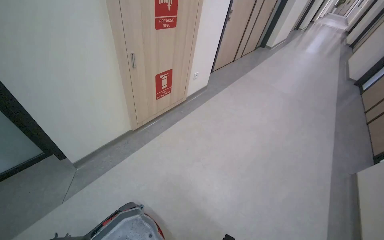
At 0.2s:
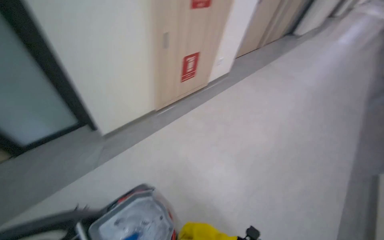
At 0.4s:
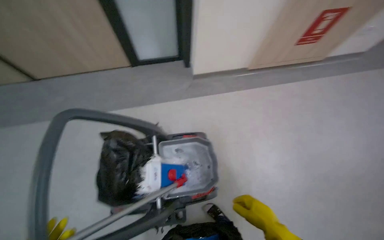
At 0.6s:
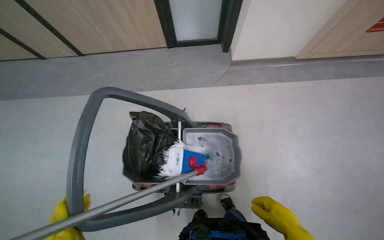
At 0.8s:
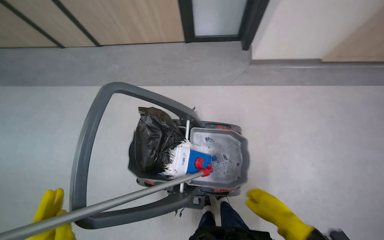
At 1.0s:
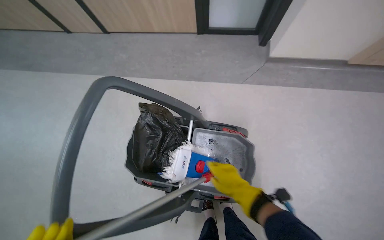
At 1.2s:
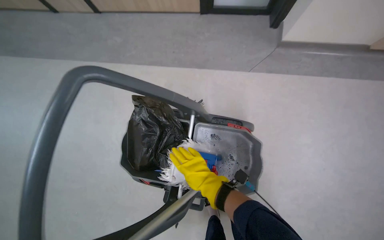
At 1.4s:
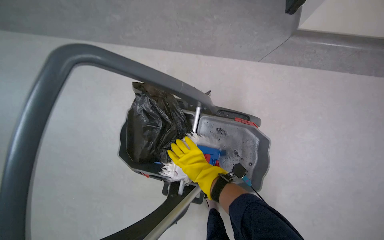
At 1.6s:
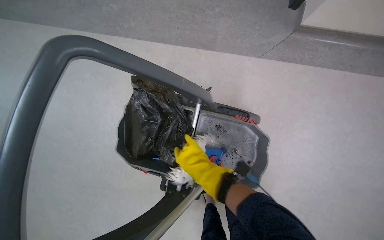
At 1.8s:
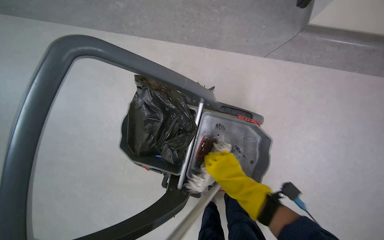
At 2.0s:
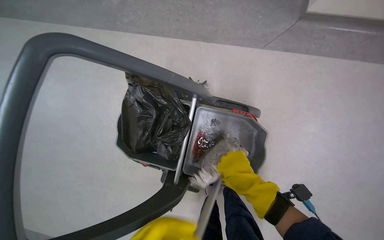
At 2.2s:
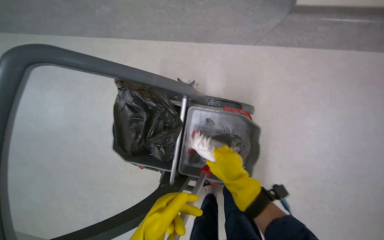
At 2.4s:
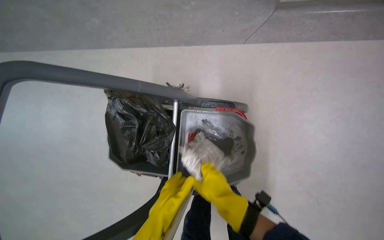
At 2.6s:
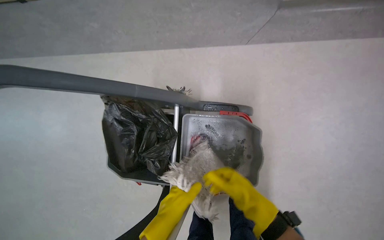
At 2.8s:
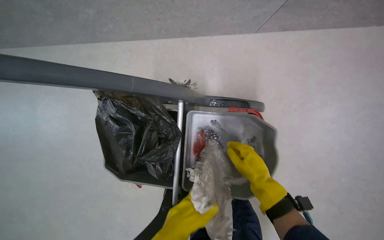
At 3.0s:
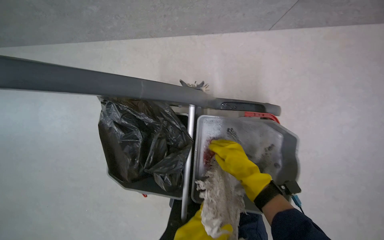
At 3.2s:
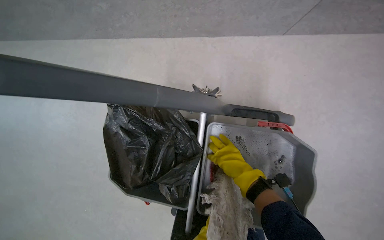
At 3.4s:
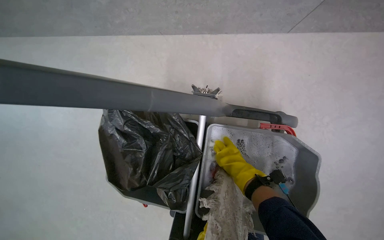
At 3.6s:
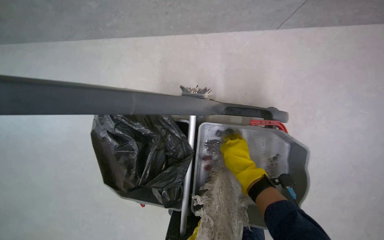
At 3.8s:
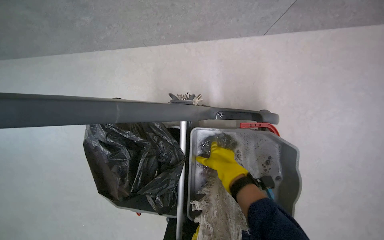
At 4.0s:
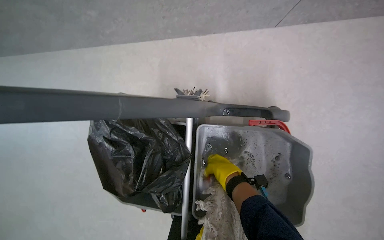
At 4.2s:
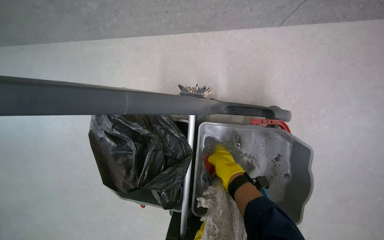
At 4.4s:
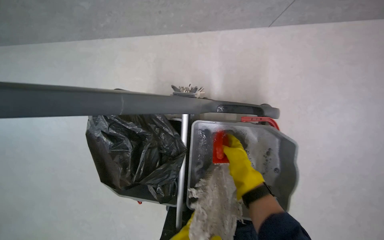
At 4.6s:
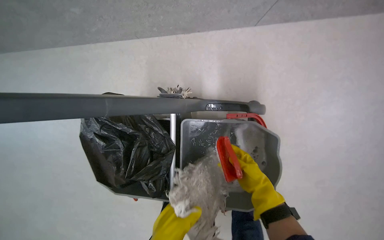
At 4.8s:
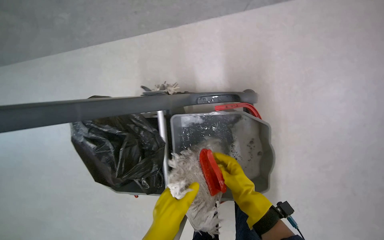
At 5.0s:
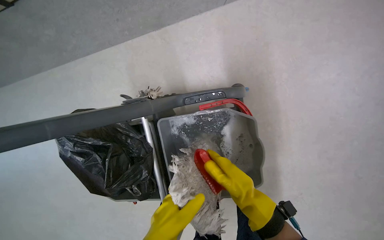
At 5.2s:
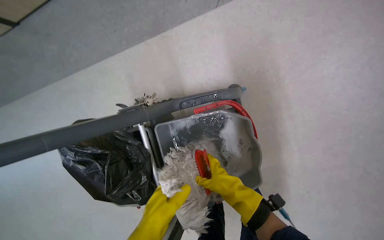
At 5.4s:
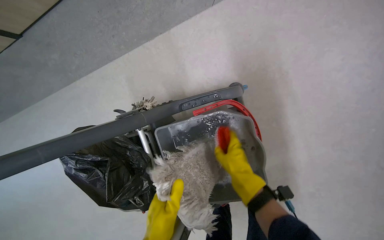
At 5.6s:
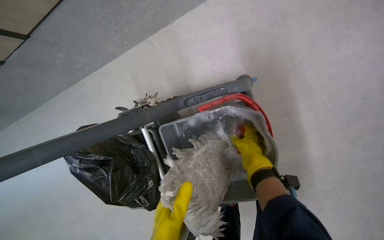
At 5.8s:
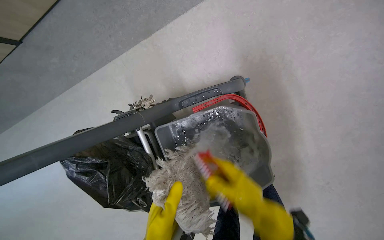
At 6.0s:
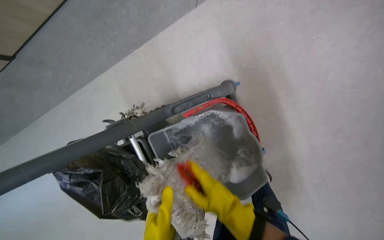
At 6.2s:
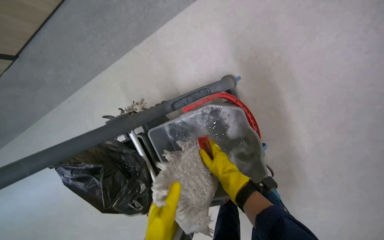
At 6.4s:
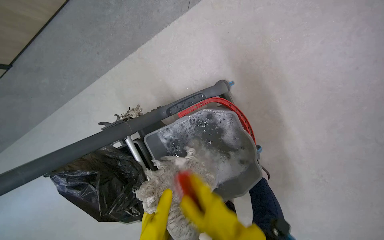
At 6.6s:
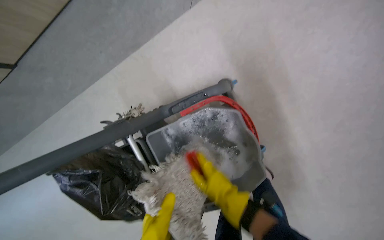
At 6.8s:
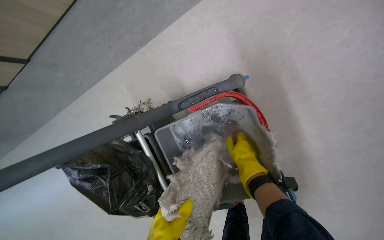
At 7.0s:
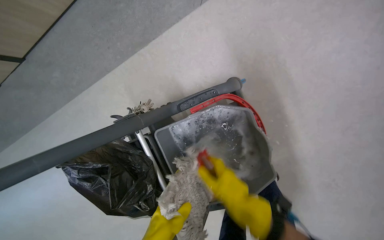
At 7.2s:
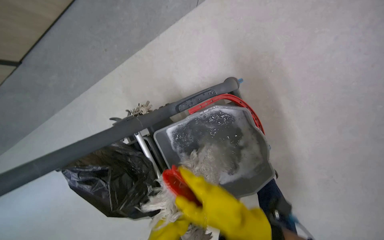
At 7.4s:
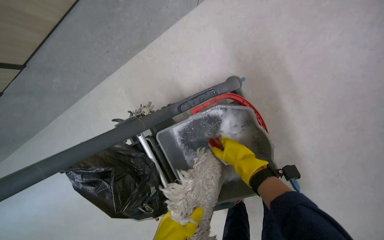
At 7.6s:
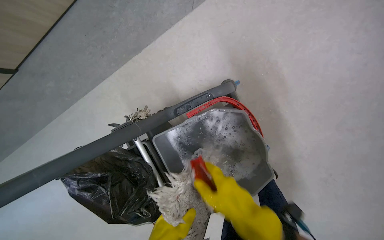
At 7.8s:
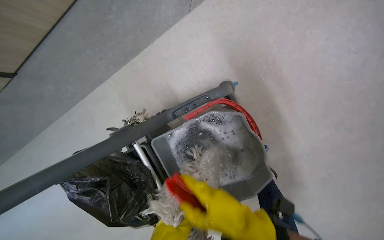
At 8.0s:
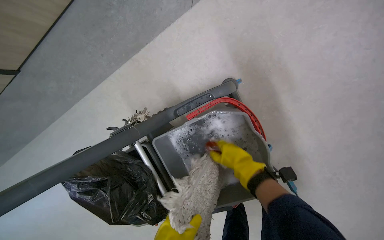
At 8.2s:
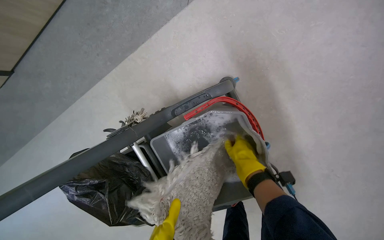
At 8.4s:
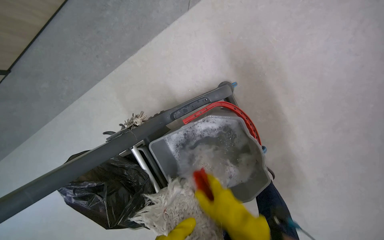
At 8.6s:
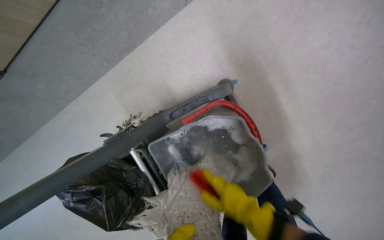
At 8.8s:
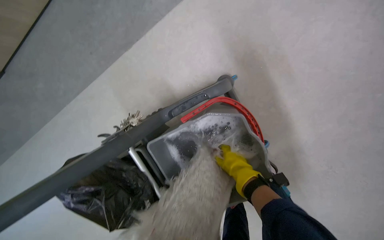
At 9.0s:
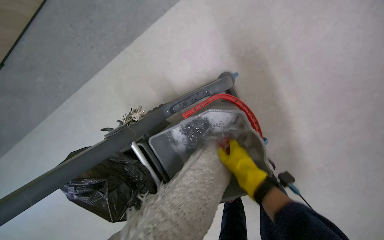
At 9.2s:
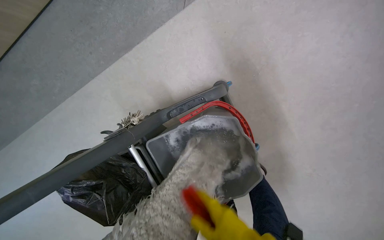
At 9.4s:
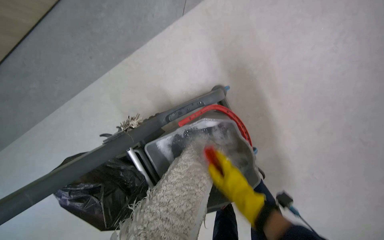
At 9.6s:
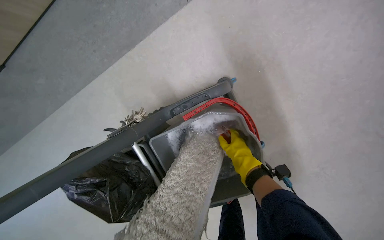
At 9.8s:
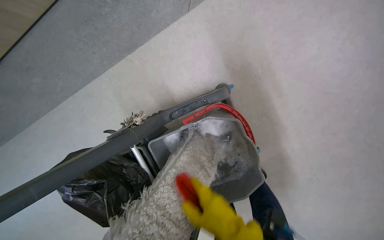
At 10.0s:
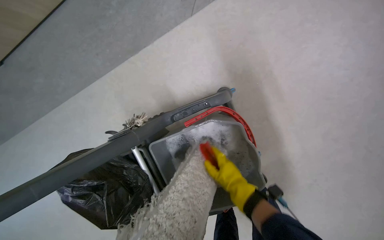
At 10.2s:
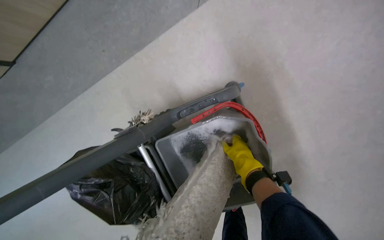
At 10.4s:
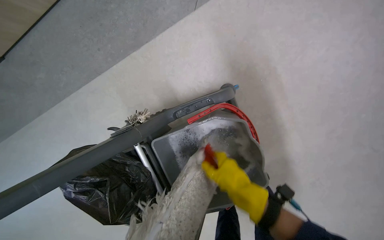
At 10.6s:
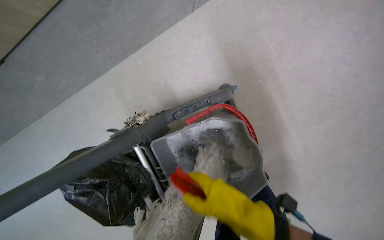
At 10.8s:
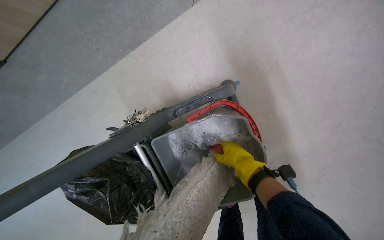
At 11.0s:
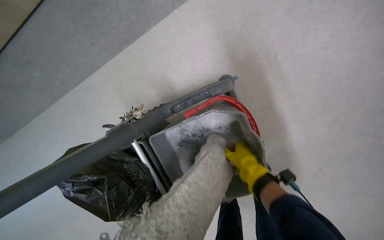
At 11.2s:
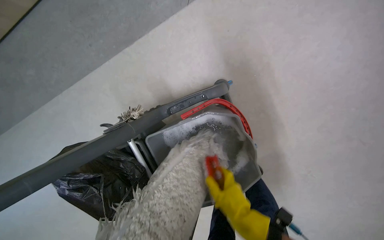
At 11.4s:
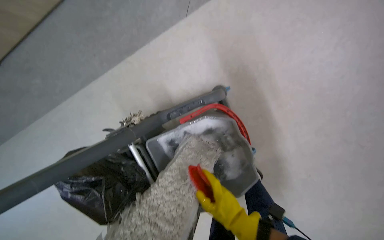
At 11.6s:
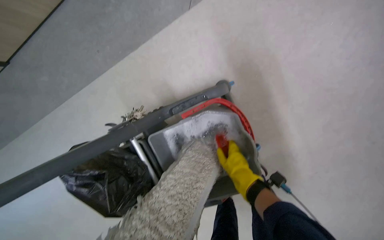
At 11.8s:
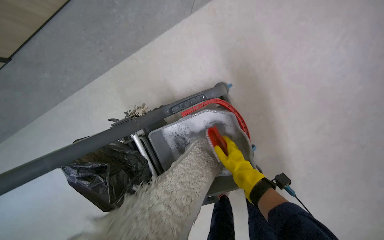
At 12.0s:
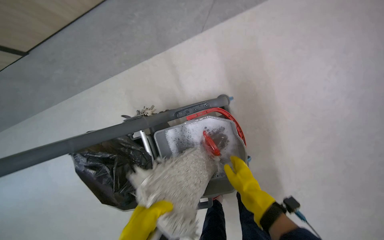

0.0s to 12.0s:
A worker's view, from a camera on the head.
Job: preparing cleaning supplies.
The whole recording: Cleaning and preparing mop. The worker removes the mop head, scrubs and wrings it, then reattaches it to the handle and dips it in the cleaning solution.
0.0s to 1.6s: The camera is carried approximately 50 cm. The head turns to the left by roughly 55 degrees. The wearer looks approximately 40 degrees further downward.
1.6s to 3.0s: The right hand shifts approximately 15 cm to the right.
4.4s to 6.0s: The scene rotates counterclockwise by some 25 degrees. The right hand goes roughly 10 cm down the picture.
6.0s to 7.6s: The right hand moves nearer and farther over about 15 cm, changing direction 5 times.
7.6s to 9.0s: The right hand swings nearer and farther, some 15 cm each way, with 2 reversals.
9.0s to 10.4s: The right hand moves nearer and farther over some 15 cm, changing direction 4 times.
10.4s to 12.0s: The right hand moves roughly 15 cm down the picture and comes back.

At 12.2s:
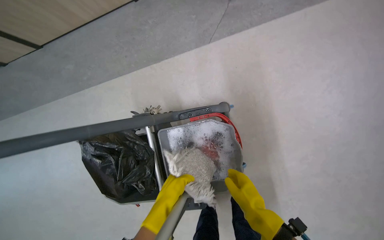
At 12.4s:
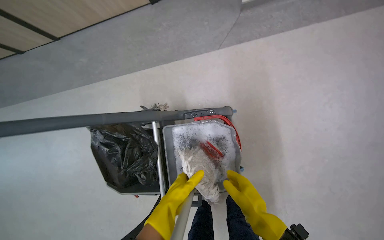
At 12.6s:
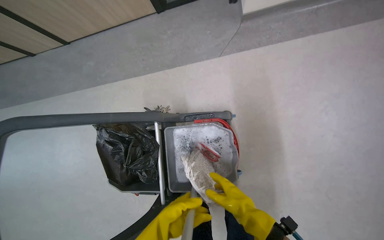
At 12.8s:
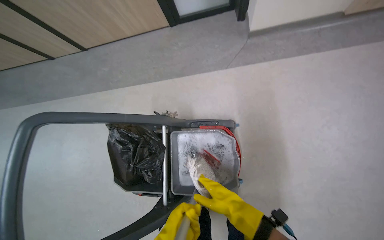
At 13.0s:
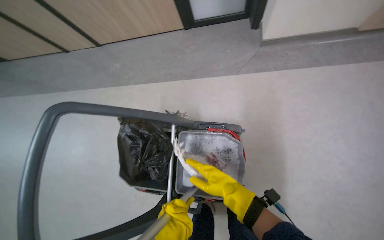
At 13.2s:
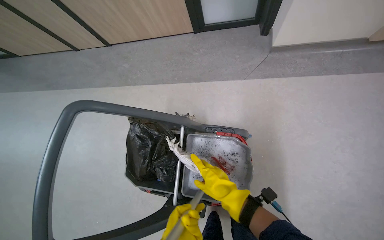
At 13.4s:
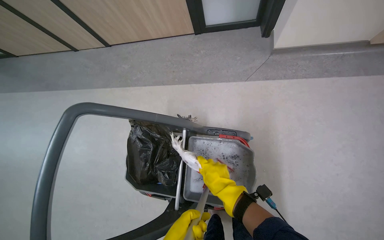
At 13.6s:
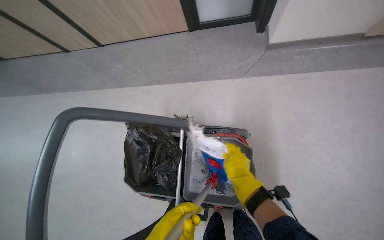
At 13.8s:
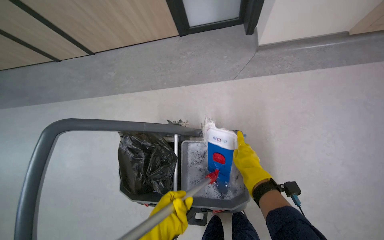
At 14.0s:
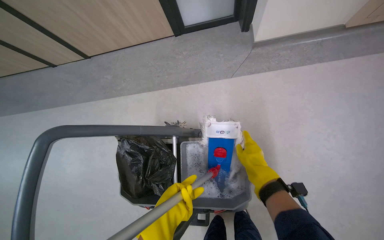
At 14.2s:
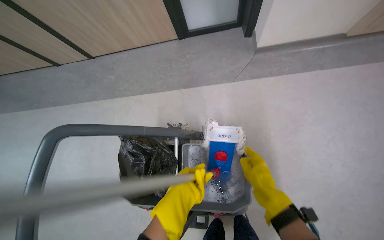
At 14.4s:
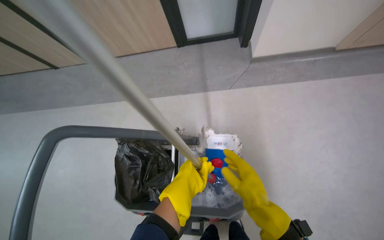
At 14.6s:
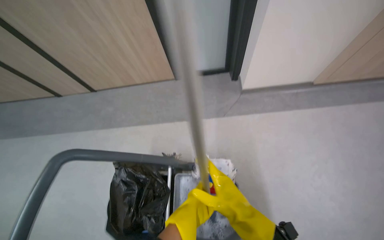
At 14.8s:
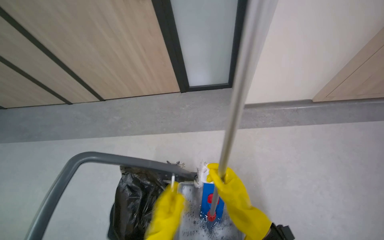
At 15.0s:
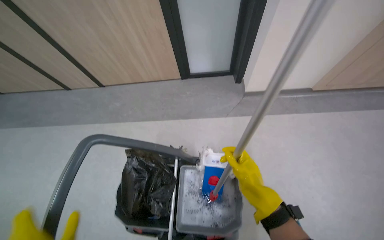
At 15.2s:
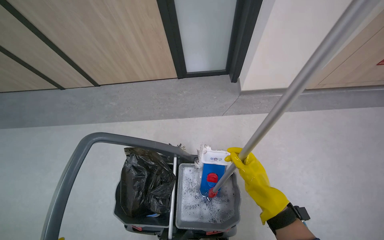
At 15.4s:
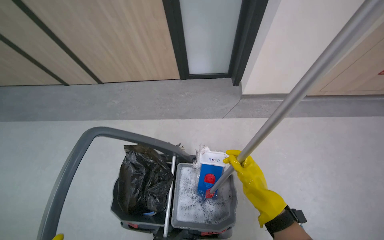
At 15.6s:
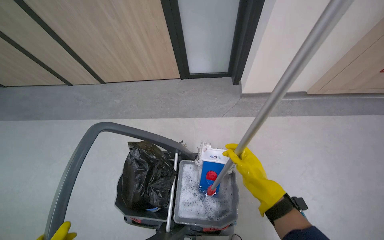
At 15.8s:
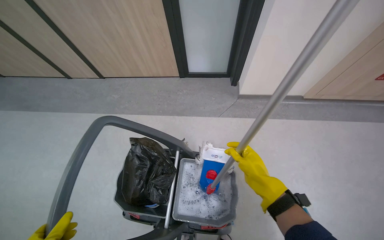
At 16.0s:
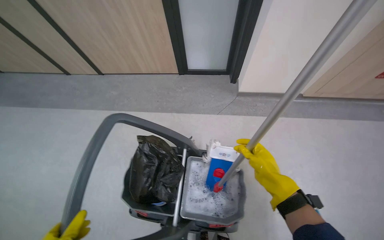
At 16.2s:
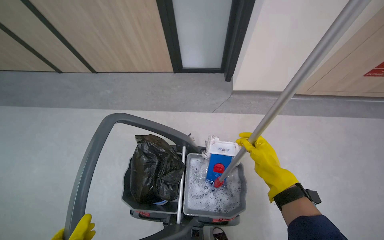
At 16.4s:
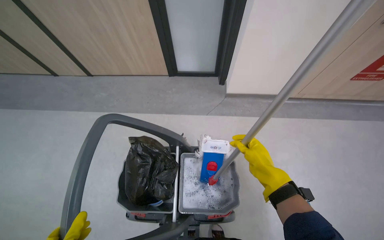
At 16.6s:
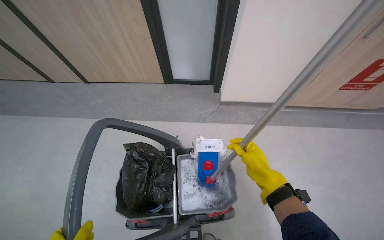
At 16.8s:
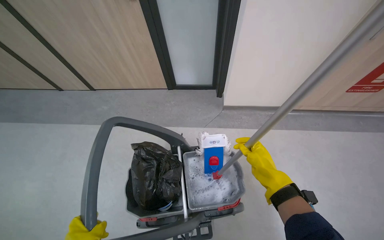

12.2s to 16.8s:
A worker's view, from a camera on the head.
Job: preparing cleaning supplies.
The whole recording: Cleaning and preparing mop. The worker removes the mop head, scrubs and wrings it, then reattaches it to the handle and dips it in the cleaning solution.
12.2s to 13.8s: The right hand heads up the picture, covering about 20 cm.
13.8s to 15.2s: The wearer looks about 15 degrees further upward.

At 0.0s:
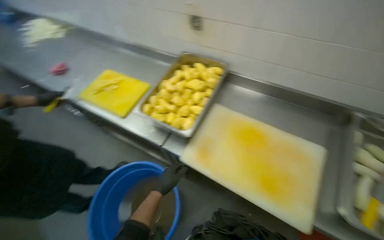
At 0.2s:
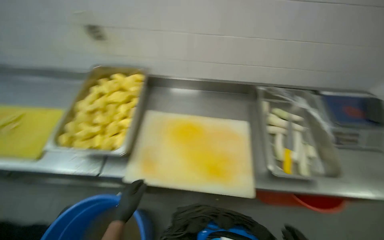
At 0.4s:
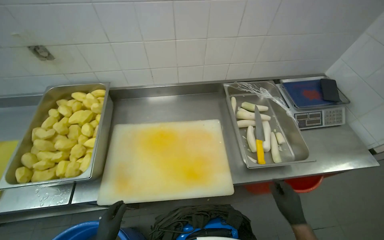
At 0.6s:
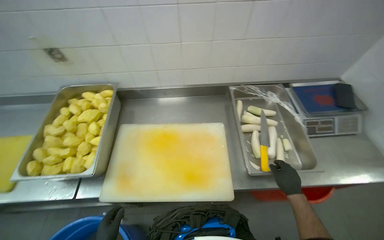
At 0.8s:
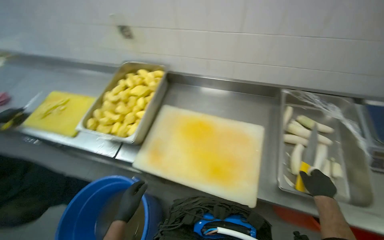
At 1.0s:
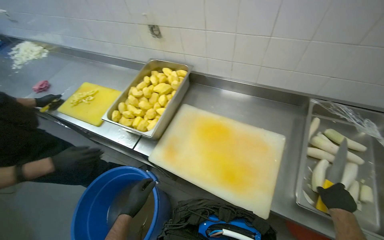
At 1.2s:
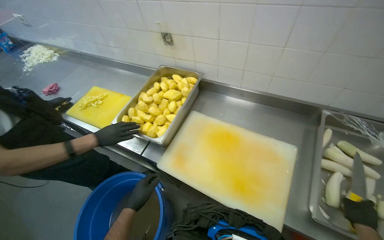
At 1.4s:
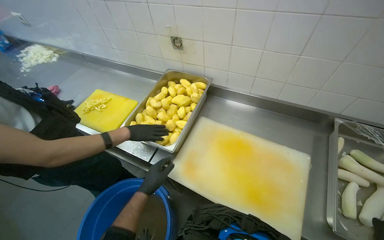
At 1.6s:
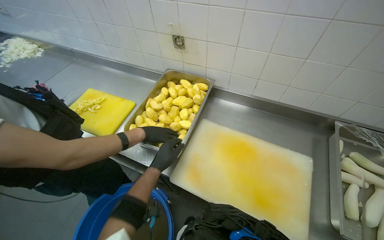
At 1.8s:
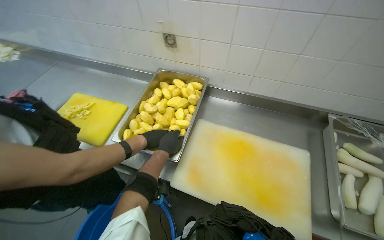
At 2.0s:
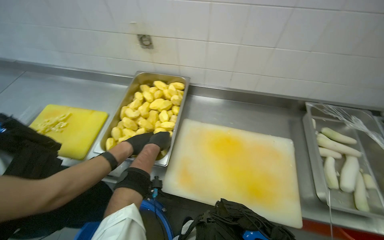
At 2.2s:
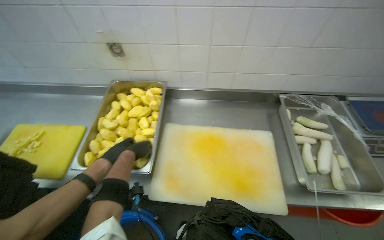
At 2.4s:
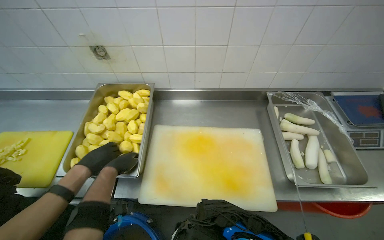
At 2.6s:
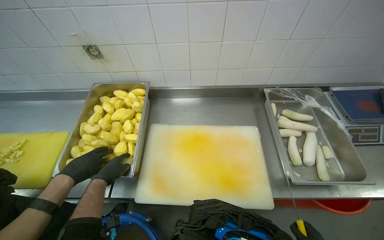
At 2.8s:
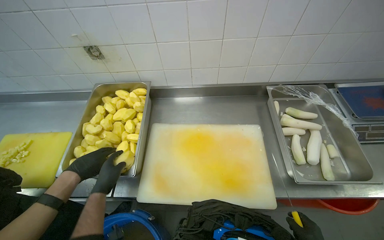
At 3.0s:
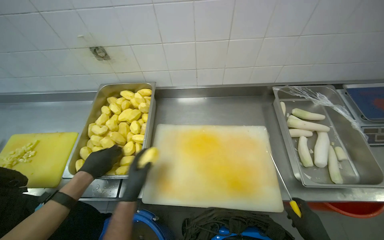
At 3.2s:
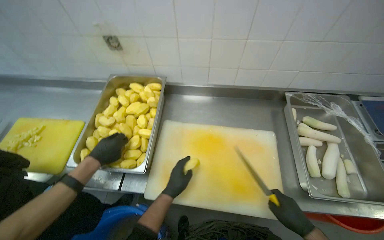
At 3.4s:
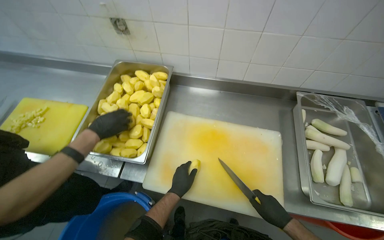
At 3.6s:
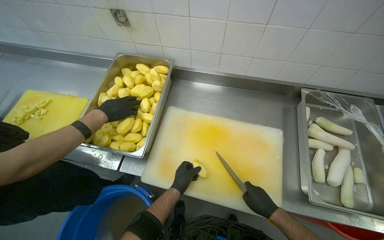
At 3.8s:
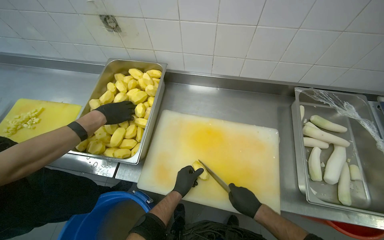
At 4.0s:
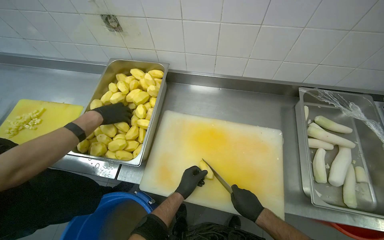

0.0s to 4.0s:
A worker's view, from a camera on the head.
Job: preparing food.
The whole recording: Cutting potatoes into pieces. The worker dices peeled potatoes into smaller pieces on a cutting board.
1.4s to 2.6s: The wearer looks some 25 degrees further to the right. The left hand moves up the picture, approximately 15 cm.
2.6s to 4.0s: The left hand shifts approximately 25 cm up the picture, to the left and farther from the camera.
